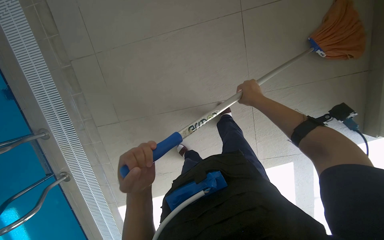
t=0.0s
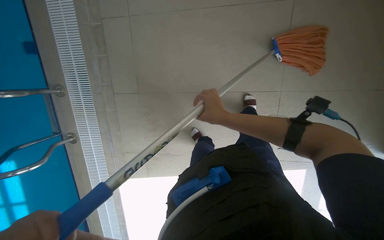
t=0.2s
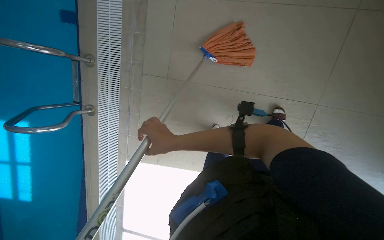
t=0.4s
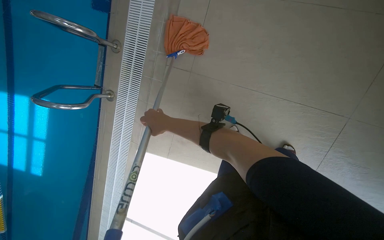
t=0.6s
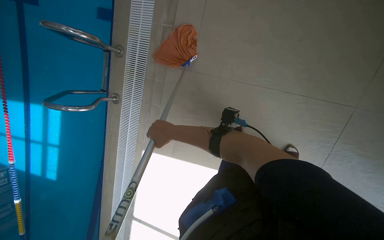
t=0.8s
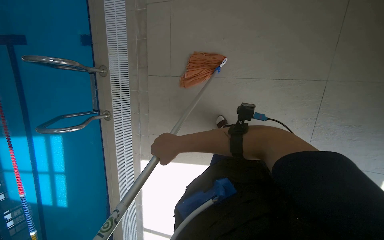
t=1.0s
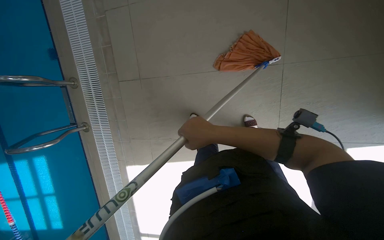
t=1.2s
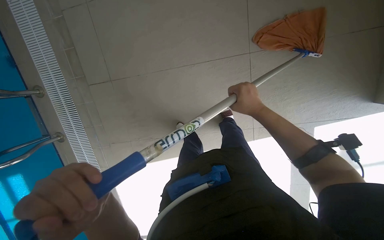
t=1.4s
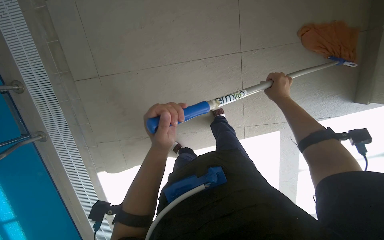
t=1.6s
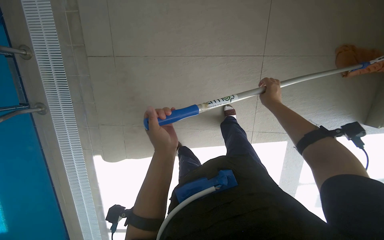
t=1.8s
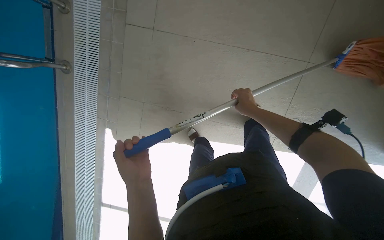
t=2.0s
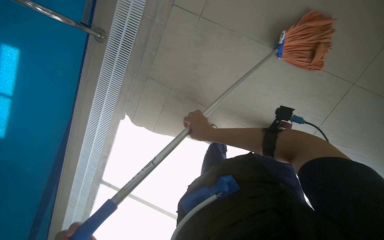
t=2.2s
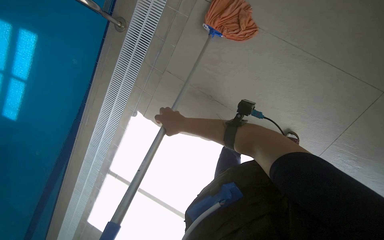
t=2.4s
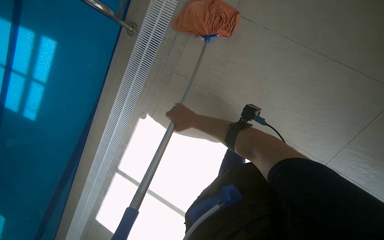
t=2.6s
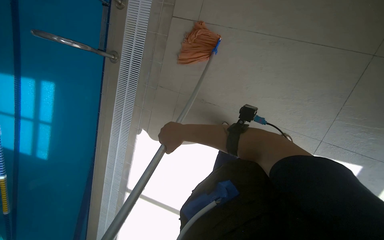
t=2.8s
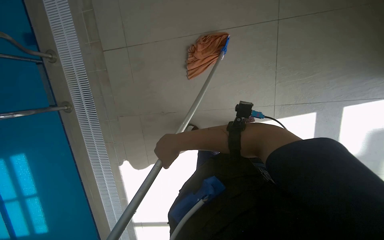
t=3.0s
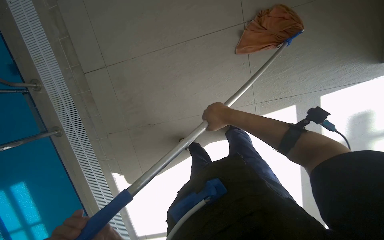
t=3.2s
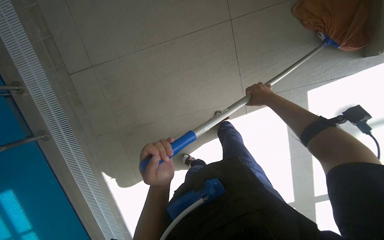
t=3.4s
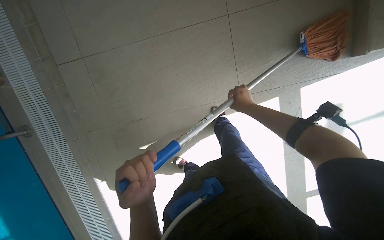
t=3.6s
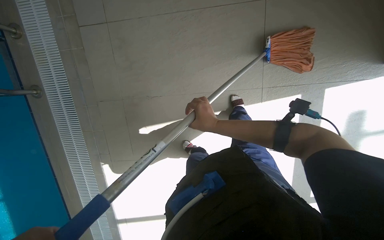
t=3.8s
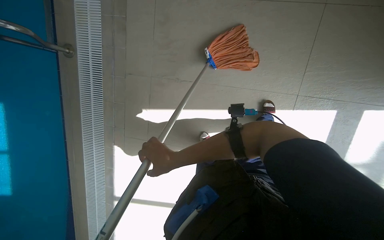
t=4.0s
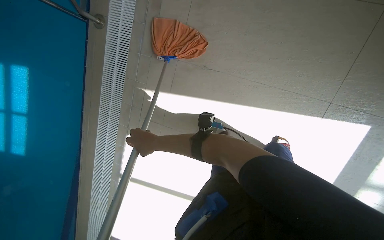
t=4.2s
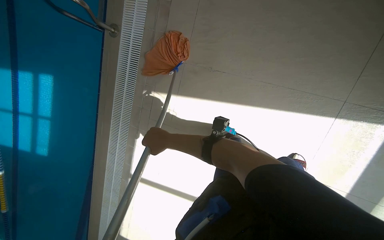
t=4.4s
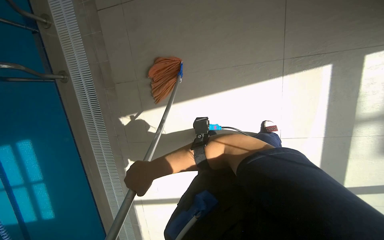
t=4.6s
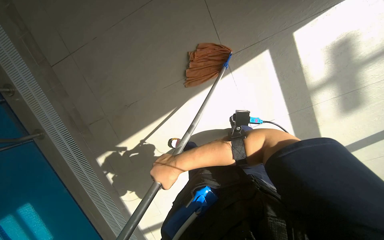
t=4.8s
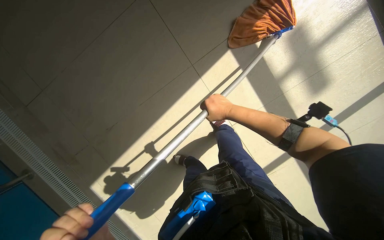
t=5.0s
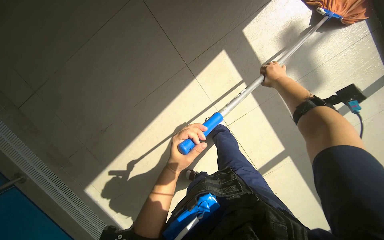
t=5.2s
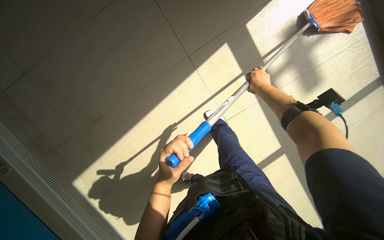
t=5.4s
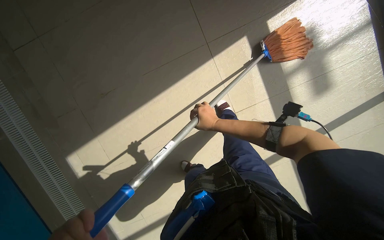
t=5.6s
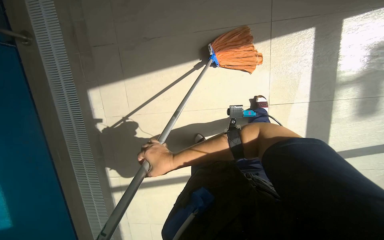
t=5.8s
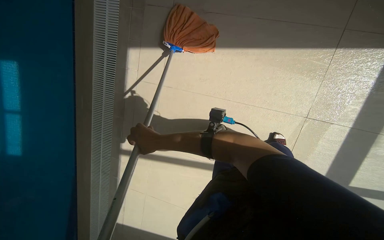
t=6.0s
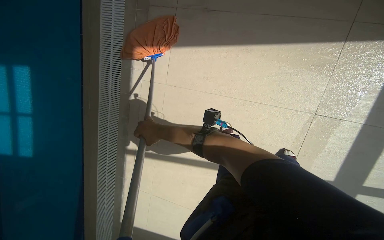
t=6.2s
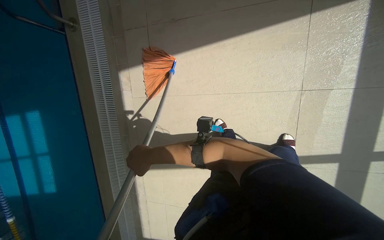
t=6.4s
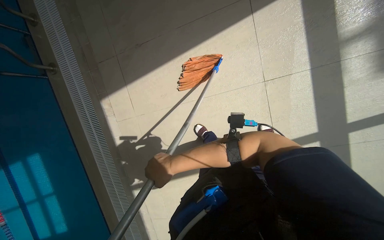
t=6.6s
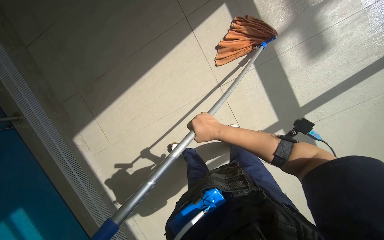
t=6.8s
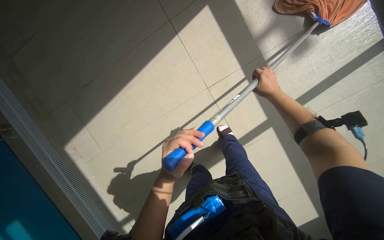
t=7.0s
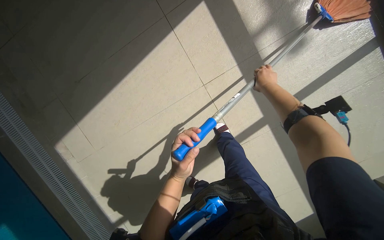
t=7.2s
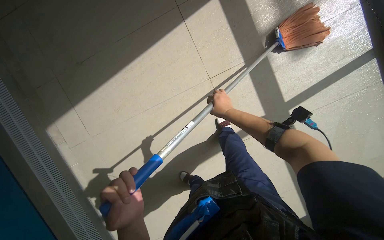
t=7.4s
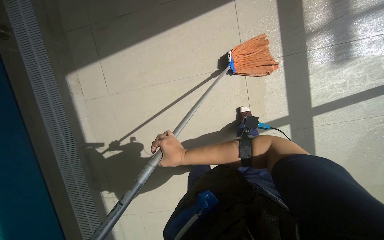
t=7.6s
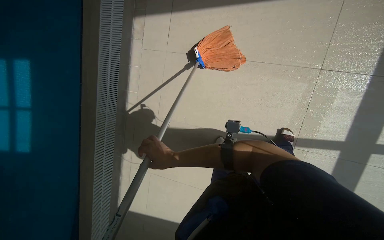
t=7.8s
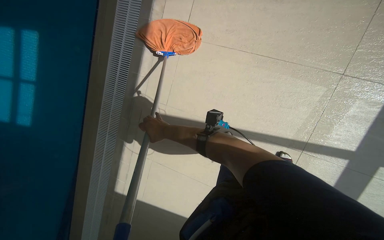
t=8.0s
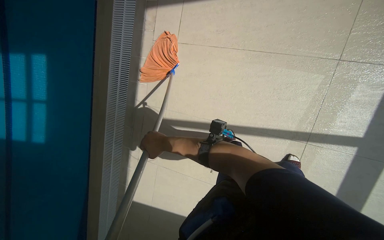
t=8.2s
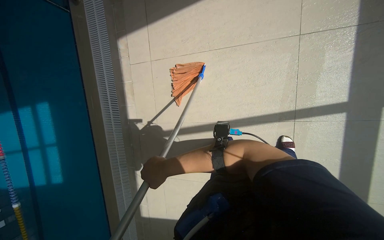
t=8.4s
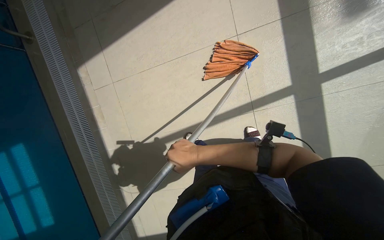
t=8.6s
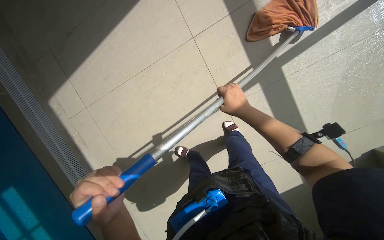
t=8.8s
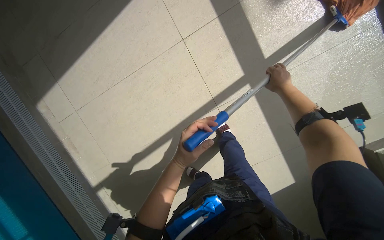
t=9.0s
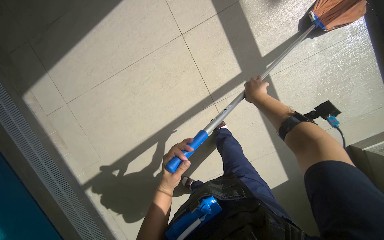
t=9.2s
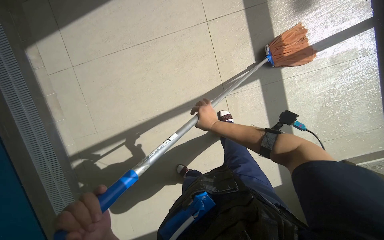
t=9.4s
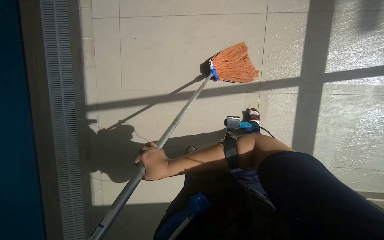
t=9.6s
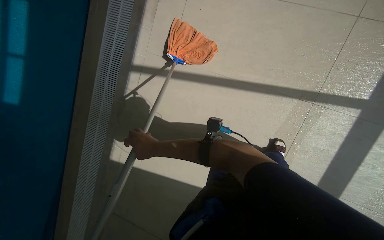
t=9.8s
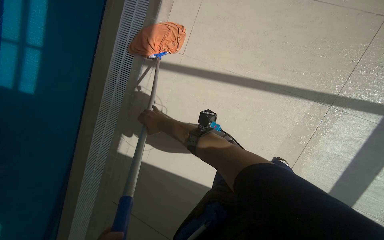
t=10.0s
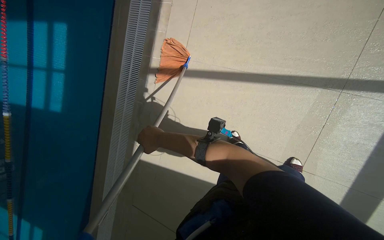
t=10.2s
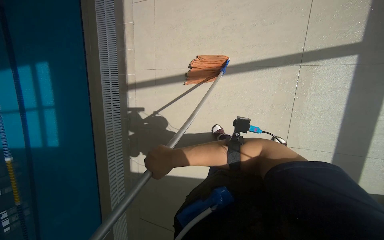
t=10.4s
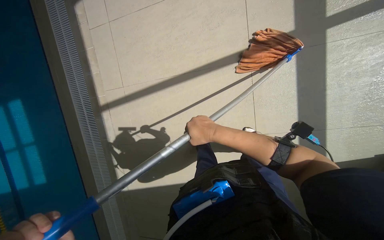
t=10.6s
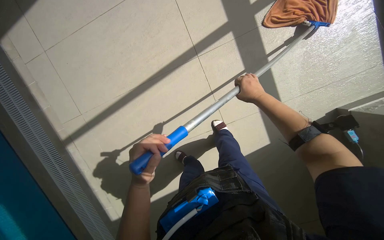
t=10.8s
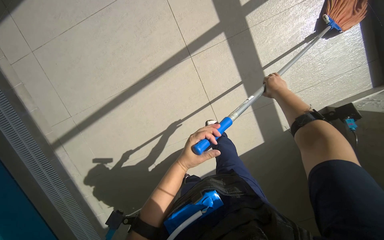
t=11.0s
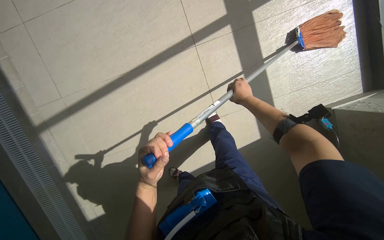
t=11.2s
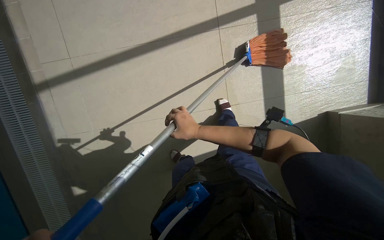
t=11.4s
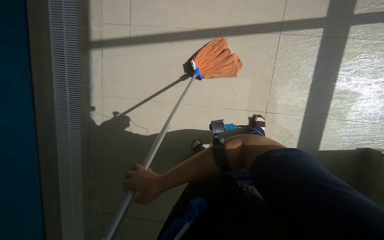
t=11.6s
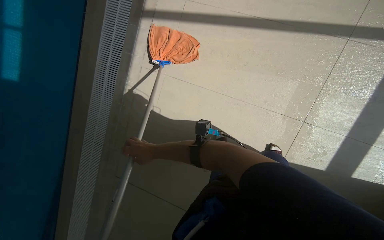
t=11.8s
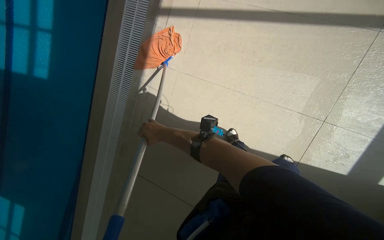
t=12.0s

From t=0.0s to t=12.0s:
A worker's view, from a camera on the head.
Job: mopping floor.
The whole recording: Mopping pool deck. The worker mops the tiled floor and corners around the pool.
From t=1.6s to t=3.0s: Everything in view rotates about 40 degrees counterclockwise.
From t=3.0s to t=4.4s: The right hand reaches some 40 cm to the right, then returns.
From t=6.0s to t=7.6s: The scene turns some 30 degrees counterclockwise in the picture.

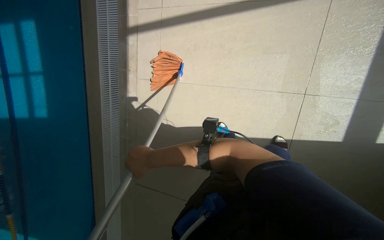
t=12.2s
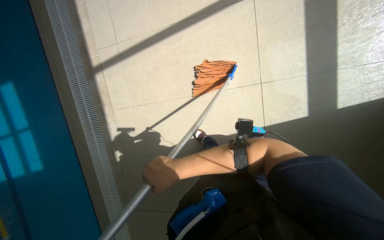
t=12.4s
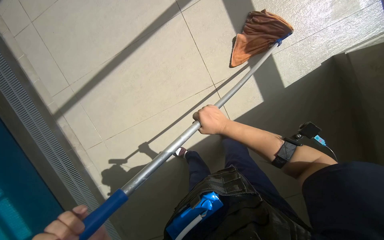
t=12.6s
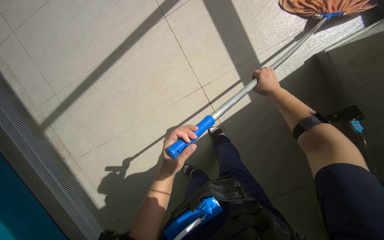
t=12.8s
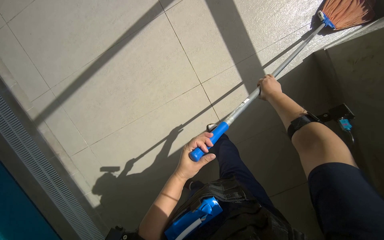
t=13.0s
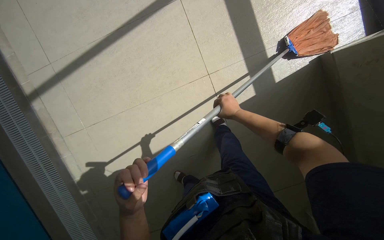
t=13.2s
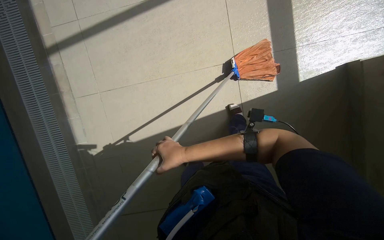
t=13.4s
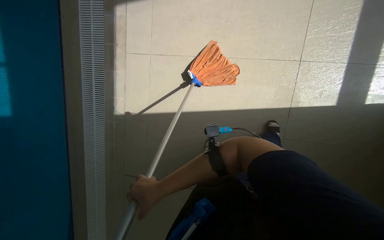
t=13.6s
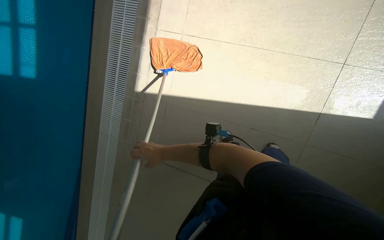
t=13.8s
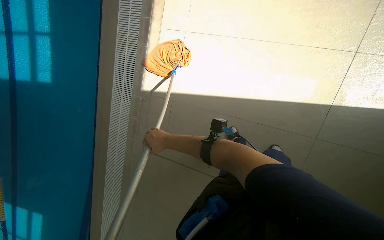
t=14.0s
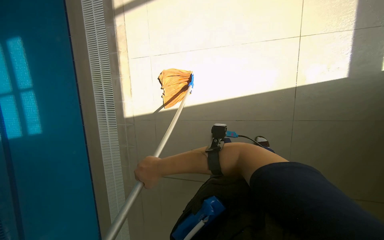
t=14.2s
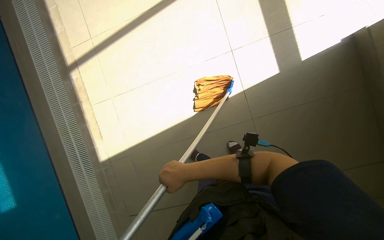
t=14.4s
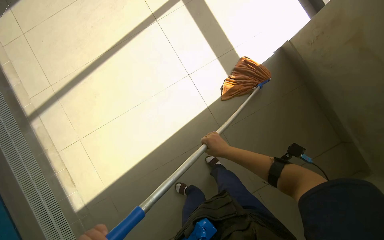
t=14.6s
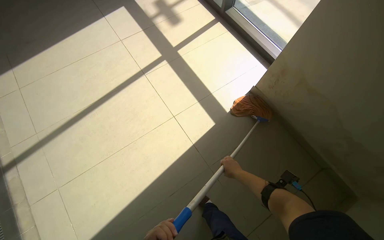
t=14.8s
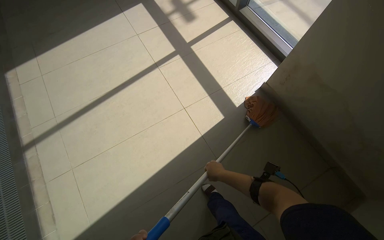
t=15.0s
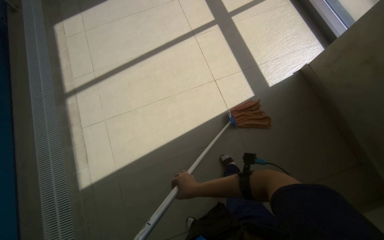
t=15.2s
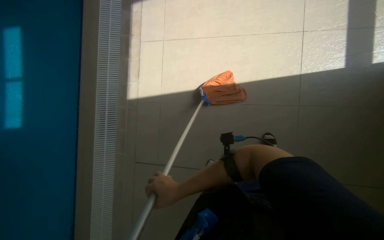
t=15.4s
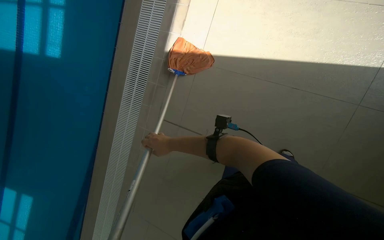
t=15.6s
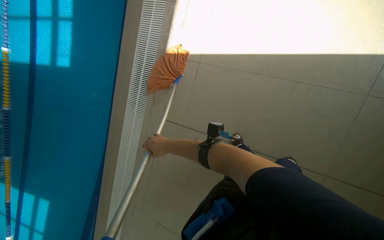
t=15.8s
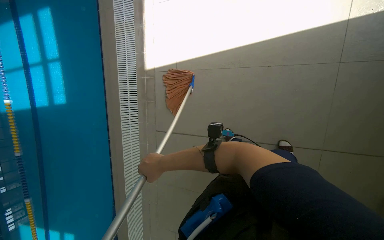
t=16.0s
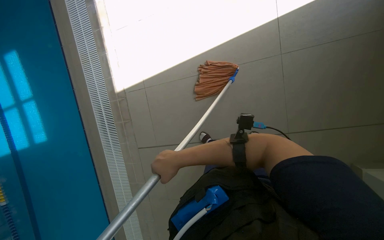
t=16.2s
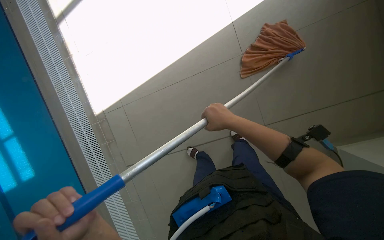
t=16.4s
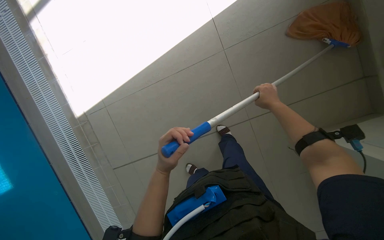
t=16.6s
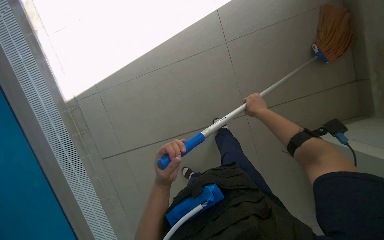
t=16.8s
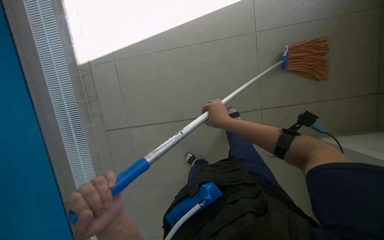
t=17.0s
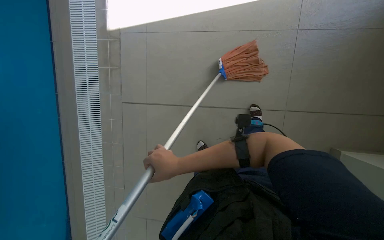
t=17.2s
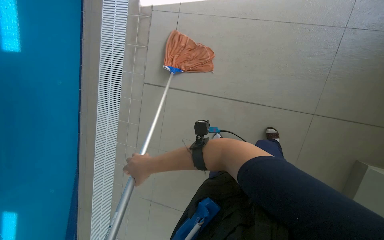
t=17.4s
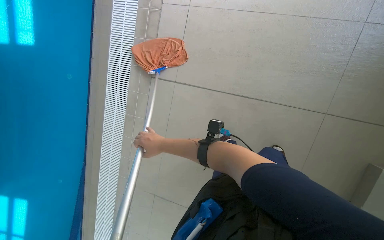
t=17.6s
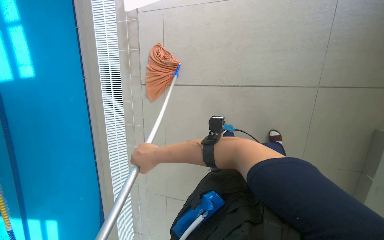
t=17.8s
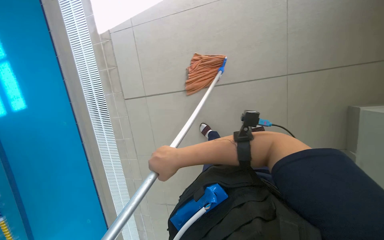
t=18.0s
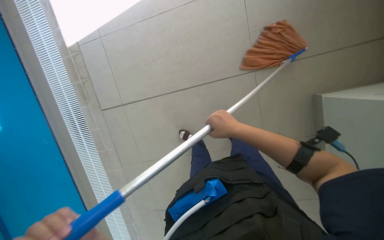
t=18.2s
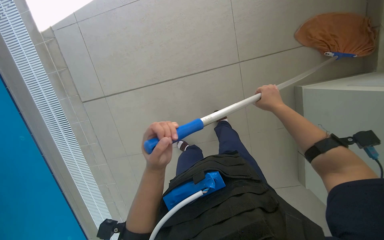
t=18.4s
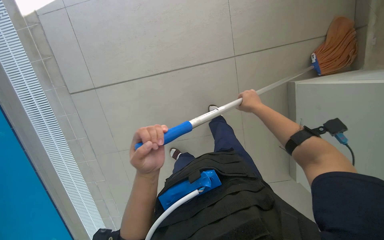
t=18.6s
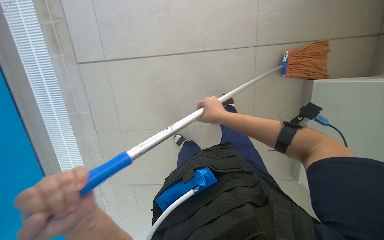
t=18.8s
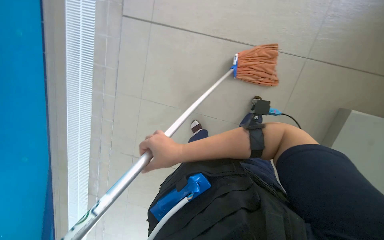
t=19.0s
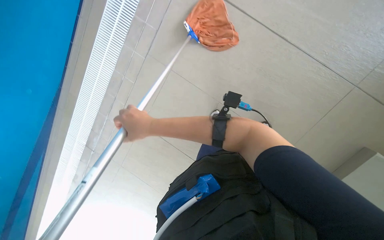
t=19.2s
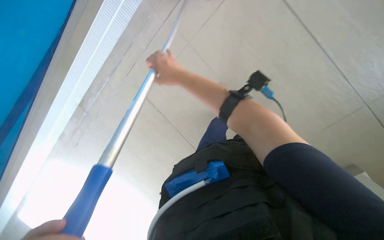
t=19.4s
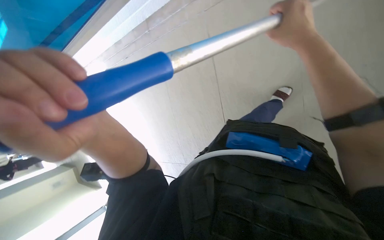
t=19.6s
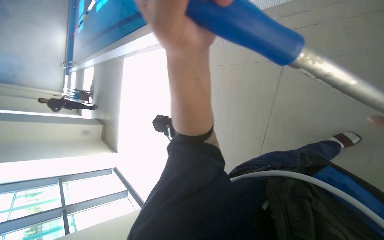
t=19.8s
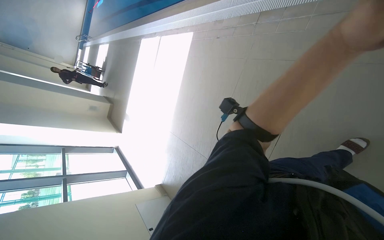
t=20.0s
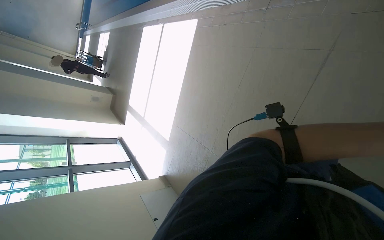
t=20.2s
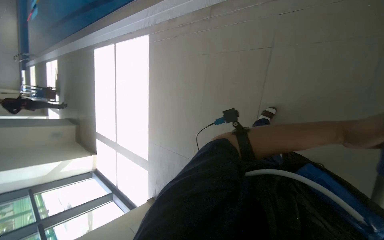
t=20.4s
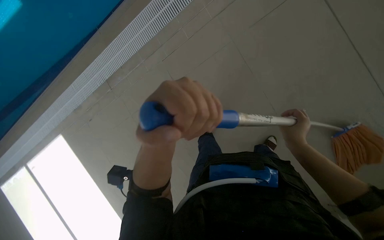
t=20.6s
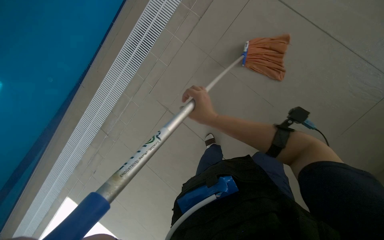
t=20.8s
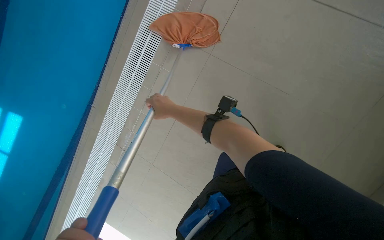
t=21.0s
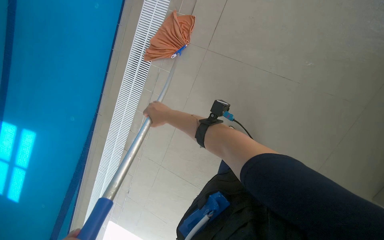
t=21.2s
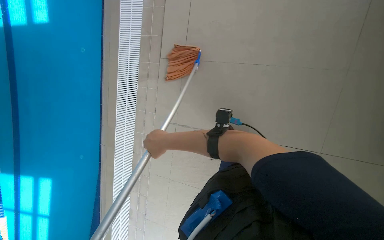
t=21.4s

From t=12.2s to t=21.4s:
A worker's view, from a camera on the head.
Job: mopping floor.
The whole recording: Mopping pool deck. The worker mops the tiled floor and corners around the pool.
From t=12.2s to t=13.8s: The scene rotates counterclockwise by roughly 25 degrees.
From t=13.8s to t=15.2s: The view tilts roughly 20 degrees upward.
From t=15.2s to t=16.8s: The scene turns some 30 degrees counterclockwise in the picture.
From t=18.4s to t=19.8s: The camera pitches downward, by some 20 degrees.
From t=19.8s to t=21.4s: The wearer's head swings some 55 degrees to the right.
